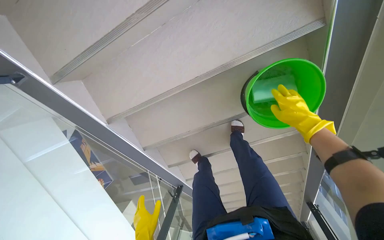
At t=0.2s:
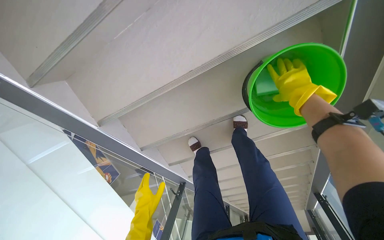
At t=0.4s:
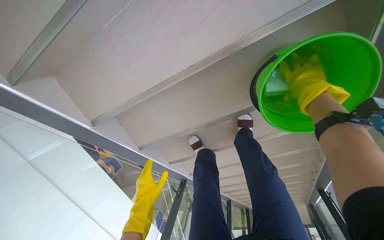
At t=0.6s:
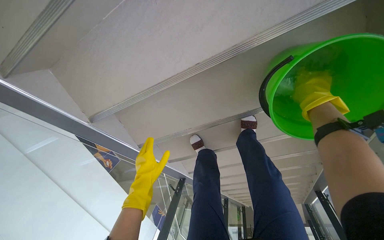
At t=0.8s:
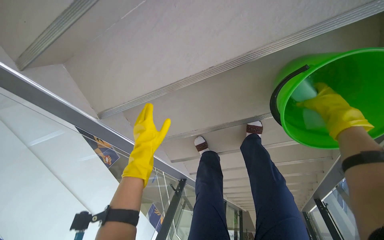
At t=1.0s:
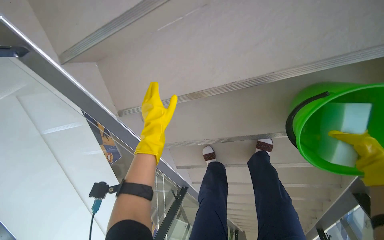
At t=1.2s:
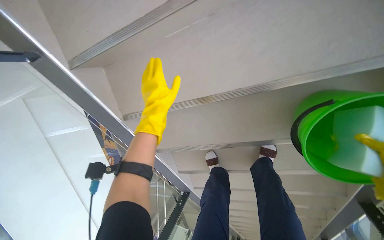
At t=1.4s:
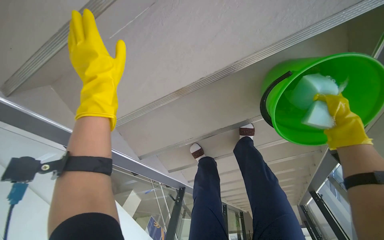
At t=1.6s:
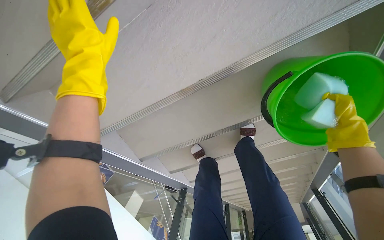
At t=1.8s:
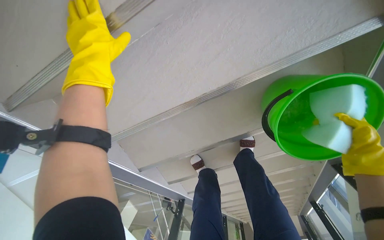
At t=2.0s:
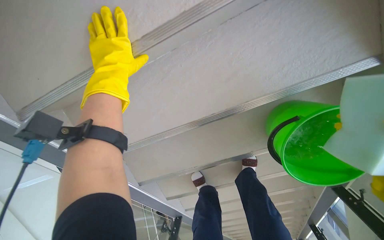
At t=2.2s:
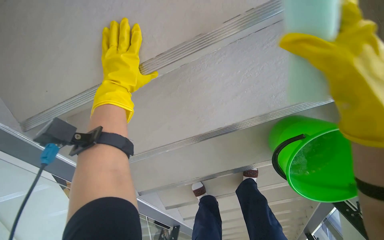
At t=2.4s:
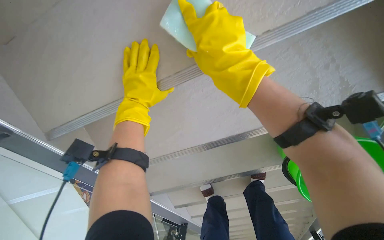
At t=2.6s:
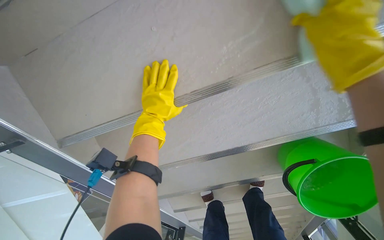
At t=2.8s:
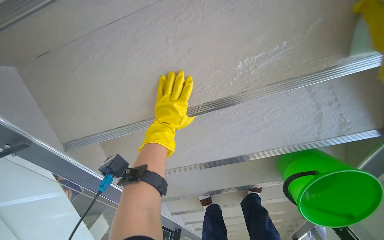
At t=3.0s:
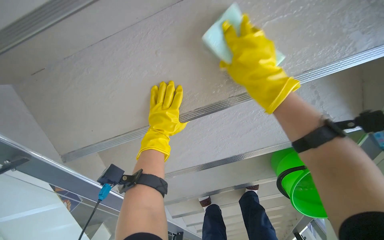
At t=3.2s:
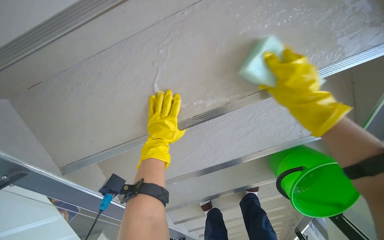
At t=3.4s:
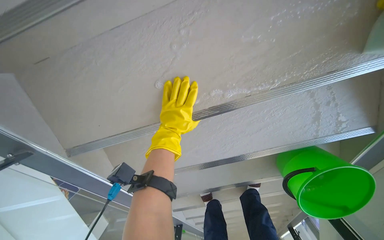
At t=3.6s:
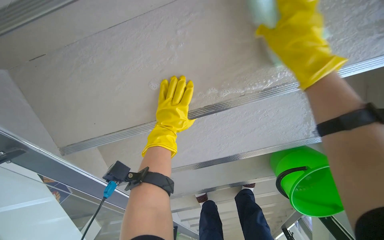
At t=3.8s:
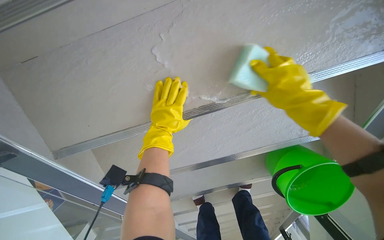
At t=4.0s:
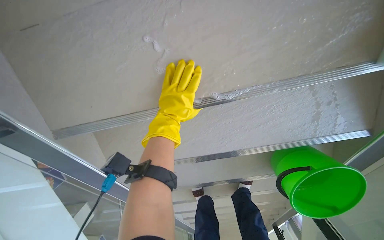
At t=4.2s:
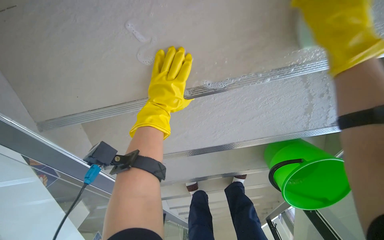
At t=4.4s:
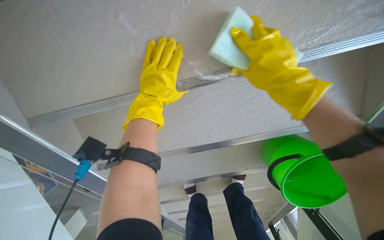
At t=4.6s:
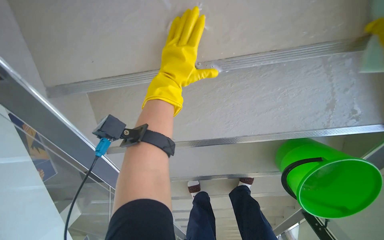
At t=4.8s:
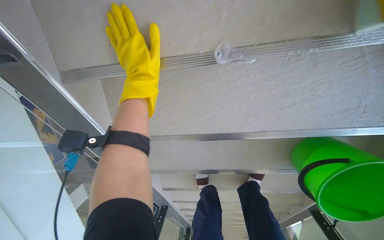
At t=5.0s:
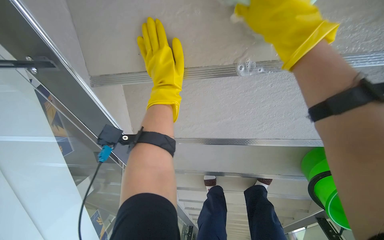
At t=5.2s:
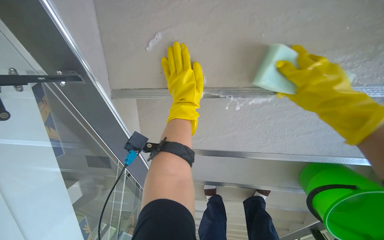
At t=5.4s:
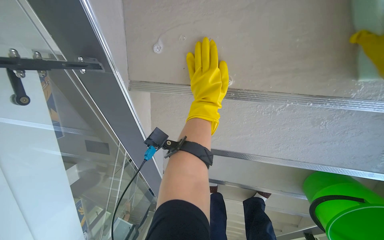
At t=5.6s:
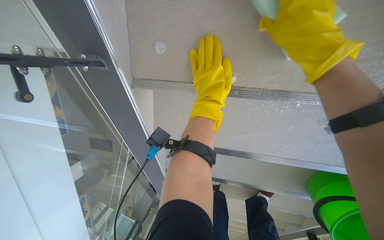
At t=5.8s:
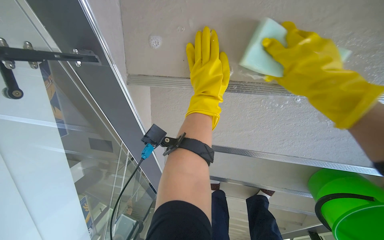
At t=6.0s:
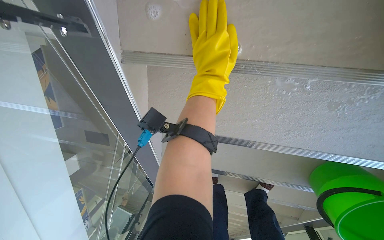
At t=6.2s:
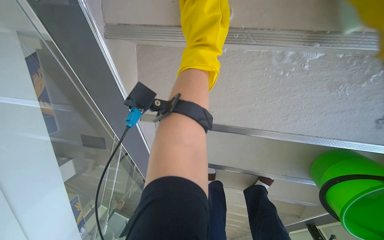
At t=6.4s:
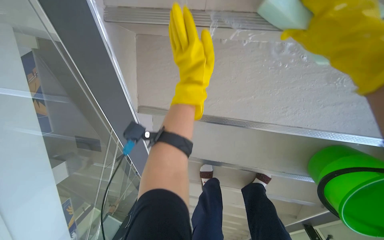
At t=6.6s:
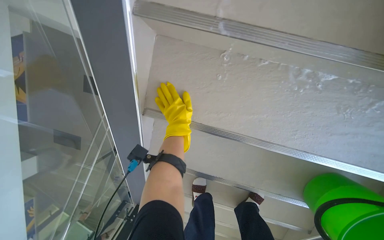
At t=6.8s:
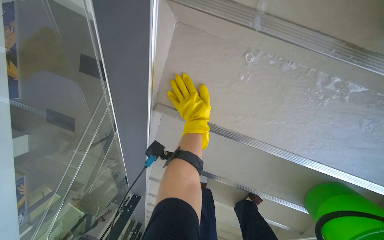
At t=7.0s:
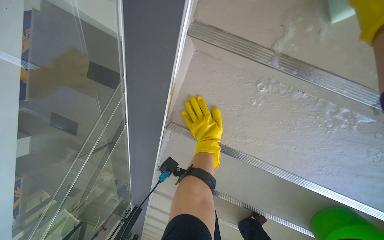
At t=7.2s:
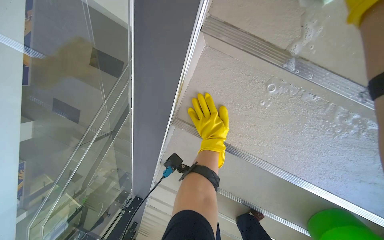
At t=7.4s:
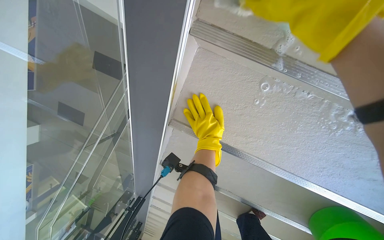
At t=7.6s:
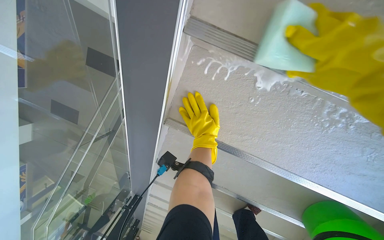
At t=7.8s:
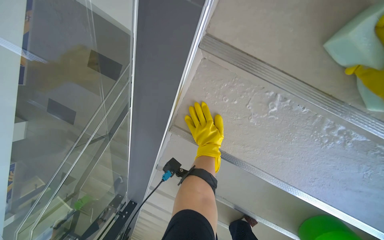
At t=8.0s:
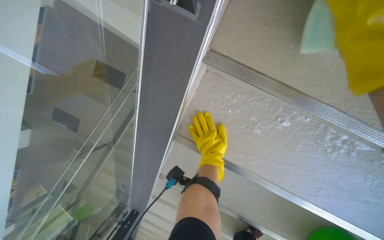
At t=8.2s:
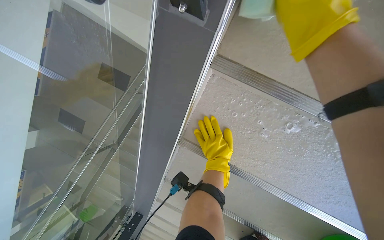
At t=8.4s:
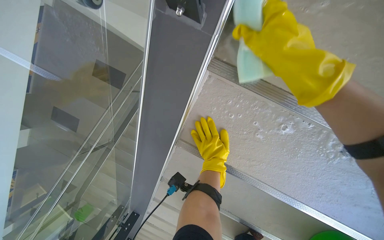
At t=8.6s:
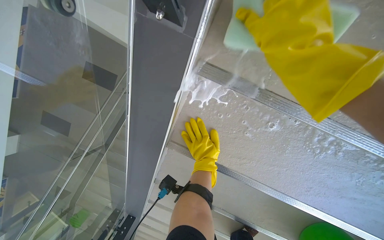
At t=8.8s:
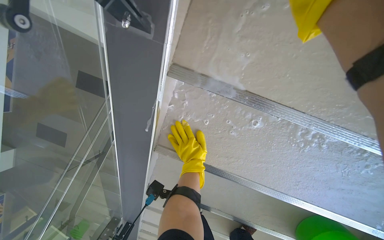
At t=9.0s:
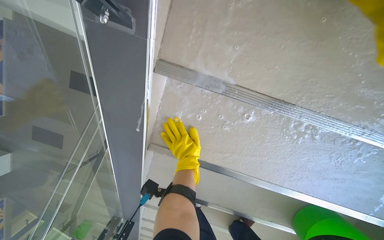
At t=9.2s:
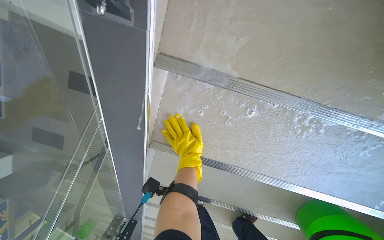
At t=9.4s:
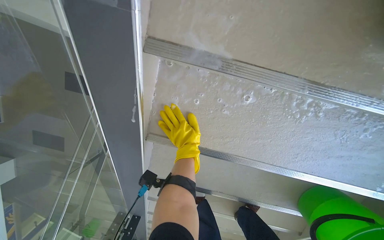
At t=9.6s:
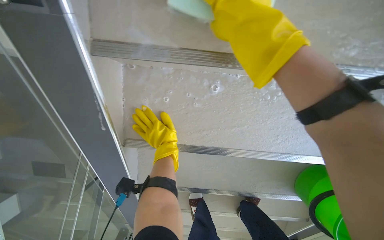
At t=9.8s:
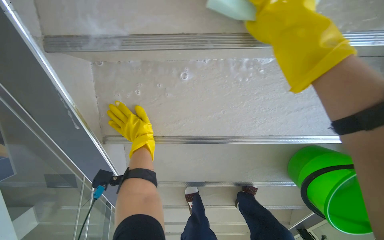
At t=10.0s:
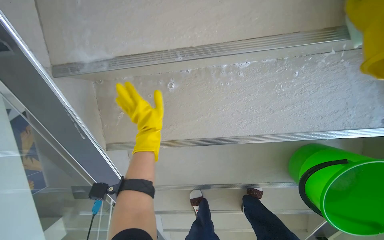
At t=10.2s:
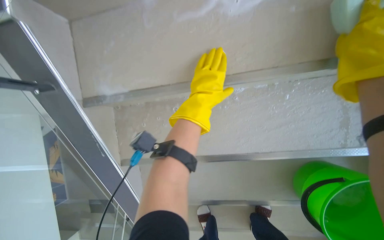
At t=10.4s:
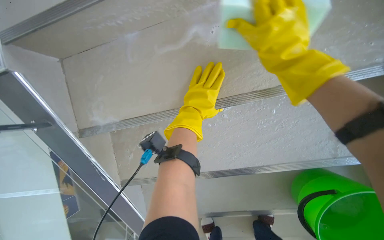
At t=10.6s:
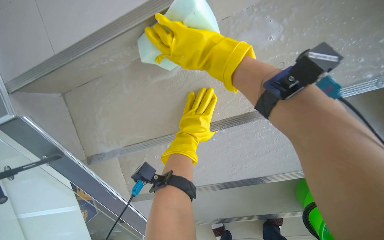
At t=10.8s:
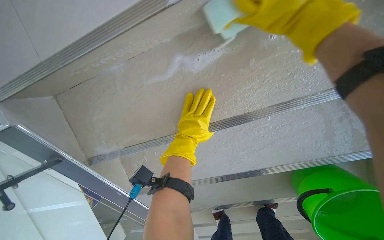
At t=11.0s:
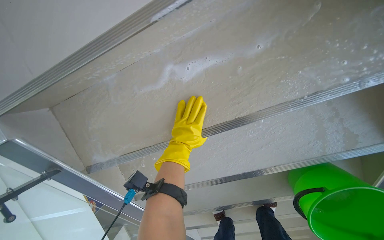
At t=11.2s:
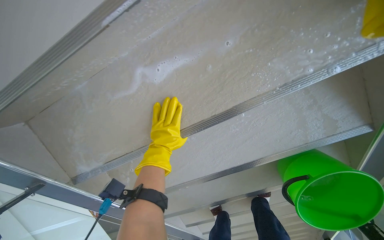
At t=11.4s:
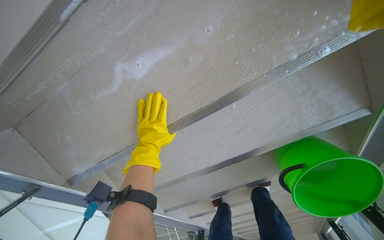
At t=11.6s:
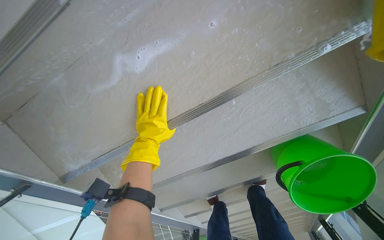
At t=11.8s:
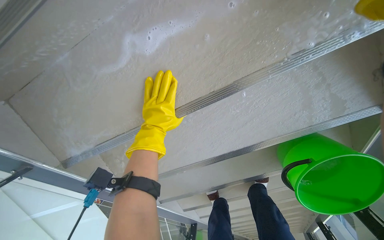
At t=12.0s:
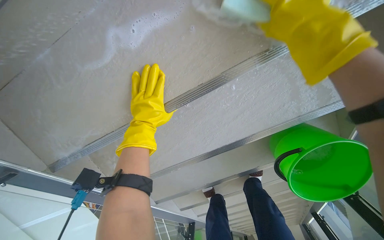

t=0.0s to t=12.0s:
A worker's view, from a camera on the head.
Job: wiping surfaces.
The whole recording: Cleaning underside of stairs. The worker cleans the underside of the stairs with a sponge and soapy water.
t=6.0s to t=7.6s: The left hand shifts some 25 cm farther from the camera and down the picture.
t=9.0s to t=10.4s: The camera is carried to the right, approximately 50 cm. The camera sweeps to the left, by approximately 15 degrees. The scene rotates counterclockwise by about 25 degrees.
t=10.4s to t=12.0s: The camera pitches downward, by approximately 15 degrees.

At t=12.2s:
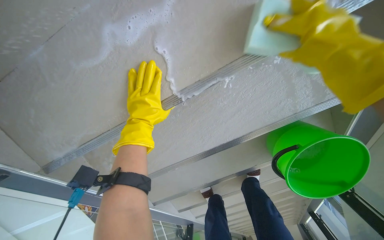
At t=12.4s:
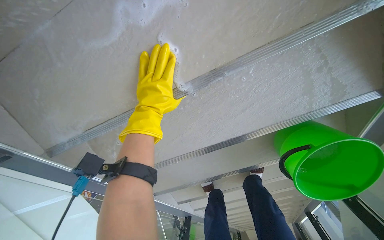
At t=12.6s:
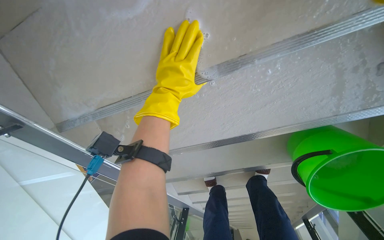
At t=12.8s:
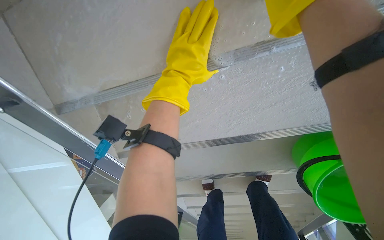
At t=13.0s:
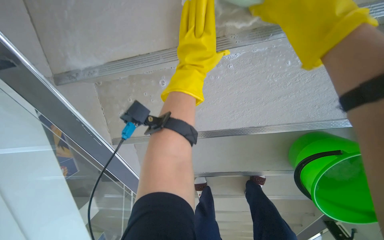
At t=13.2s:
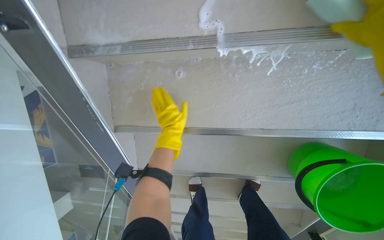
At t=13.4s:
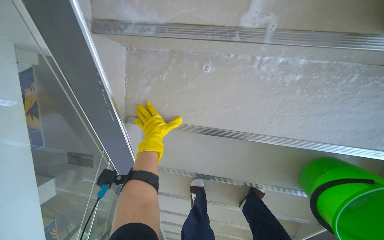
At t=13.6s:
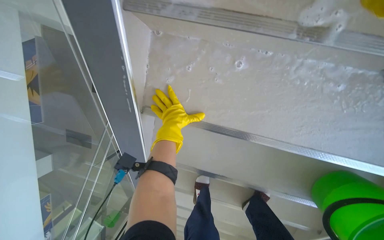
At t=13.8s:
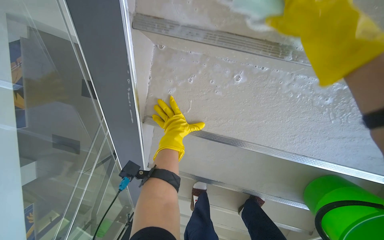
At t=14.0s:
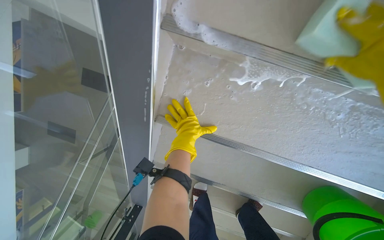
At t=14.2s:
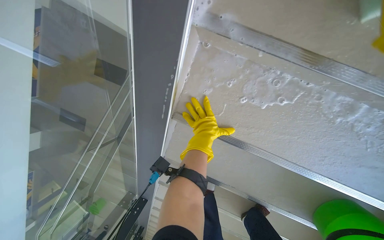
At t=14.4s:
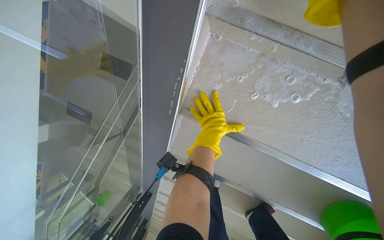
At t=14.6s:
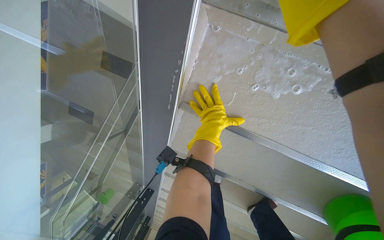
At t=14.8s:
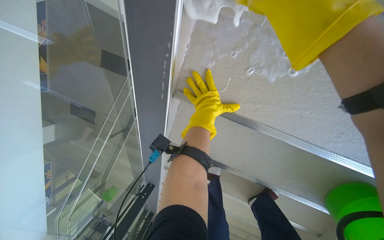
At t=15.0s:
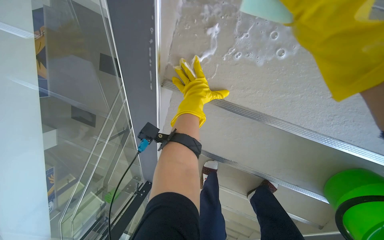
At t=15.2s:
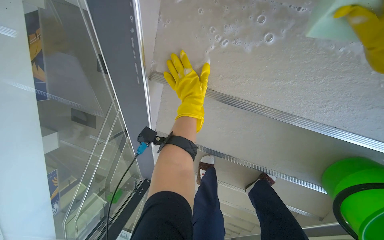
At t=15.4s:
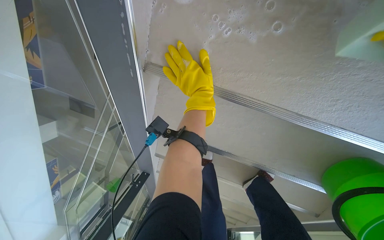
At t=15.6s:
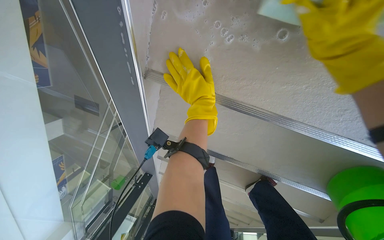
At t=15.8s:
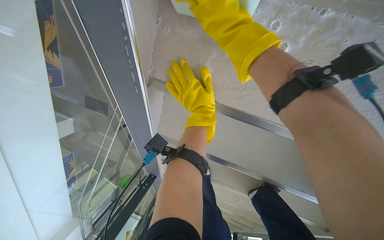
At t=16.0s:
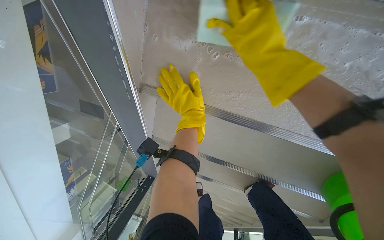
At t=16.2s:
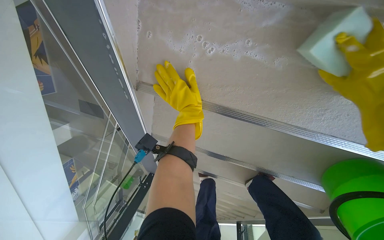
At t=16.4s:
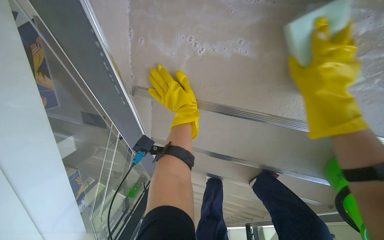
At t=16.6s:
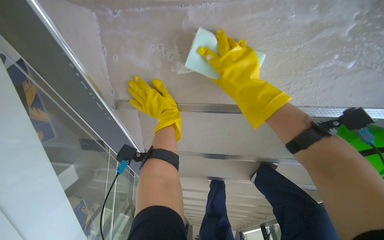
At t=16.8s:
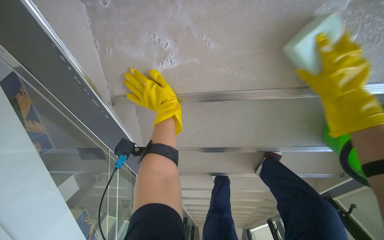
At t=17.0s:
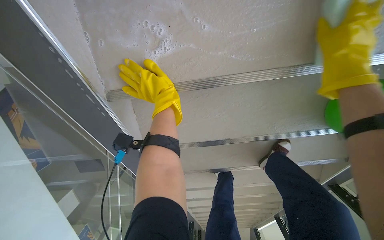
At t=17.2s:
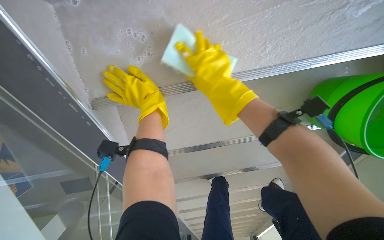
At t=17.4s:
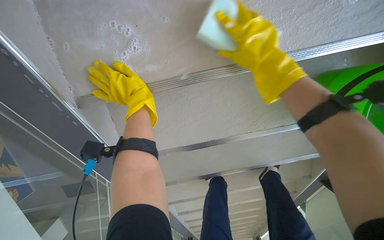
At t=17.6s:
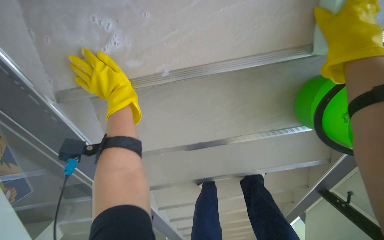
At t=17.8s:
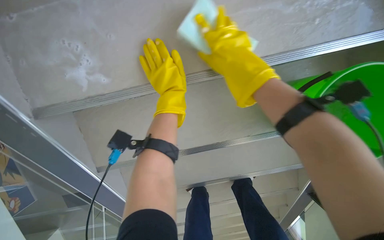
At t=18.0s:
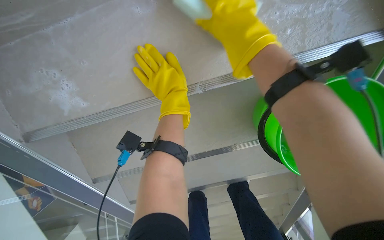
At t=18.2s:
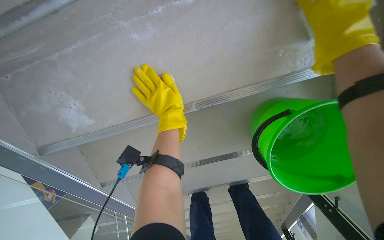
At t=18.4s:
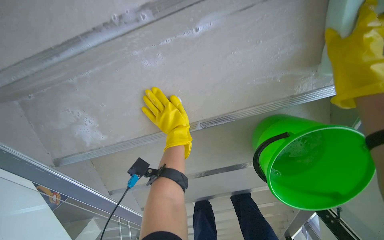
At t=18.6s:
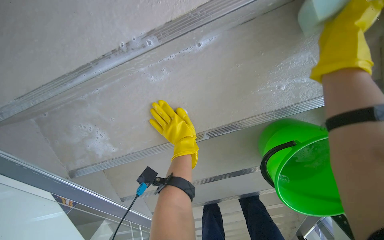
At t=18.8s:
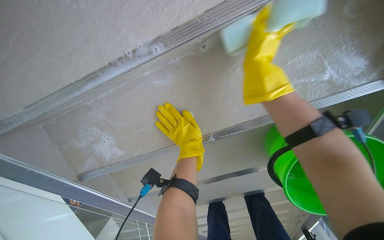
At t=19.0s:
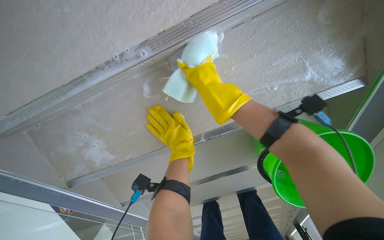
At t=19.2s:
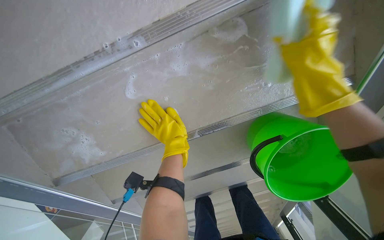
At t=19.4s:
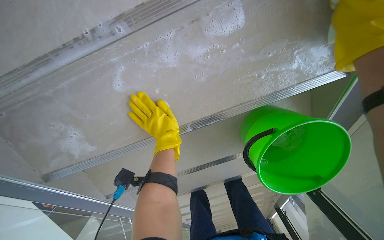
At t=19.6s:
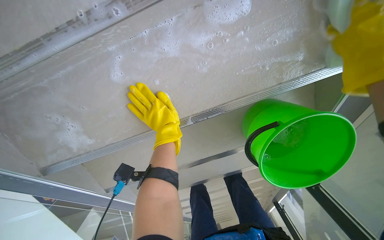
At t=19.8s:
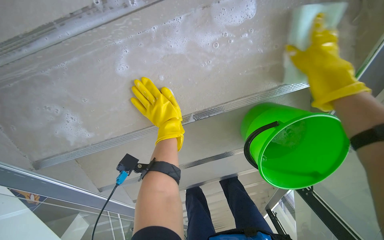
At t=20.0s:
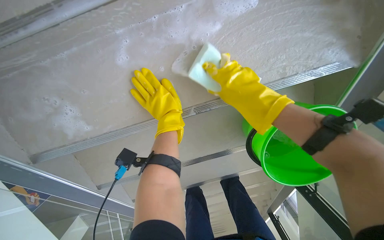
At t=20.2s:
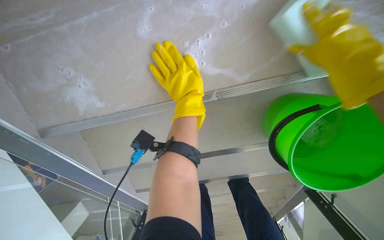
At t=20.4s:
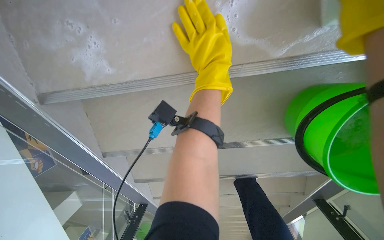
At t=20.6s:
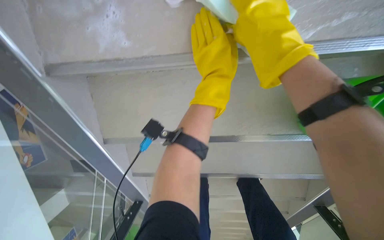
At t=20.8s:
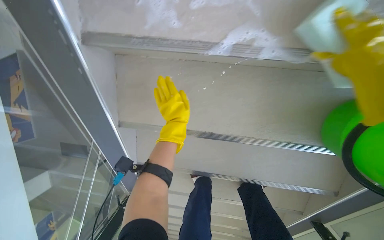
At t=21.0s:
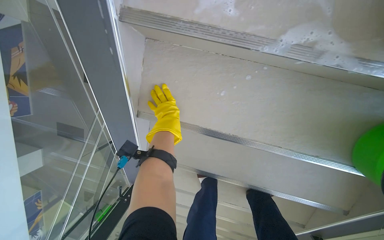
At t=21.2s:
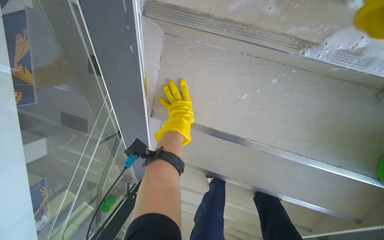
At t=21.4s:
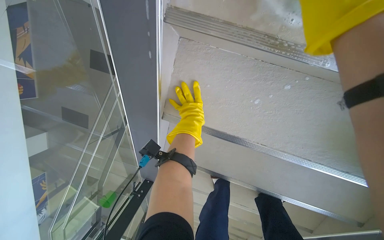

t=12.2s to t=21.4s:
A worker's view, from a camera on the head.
Job: wiping surfaces.
The whole recording: Cleaning underside of stairs. The worker cleans the underside of the stairs with a sponge and soapy water.
t=12.2s to t=13.8s: The camera is carried roughly 50 cm. Everything in view rotates some 40 degrees clockwise.
t=19.8s to t=21.4s: The head travels some 60 cm. The scene turns roughly 35 degrees clockwise in the picture.
